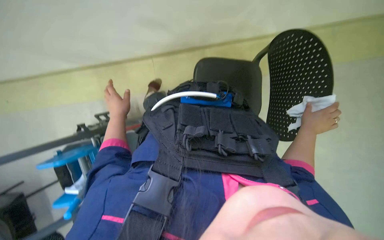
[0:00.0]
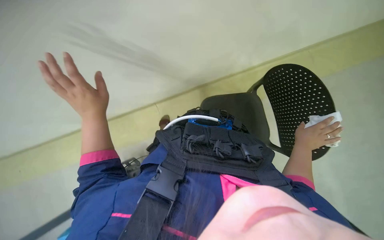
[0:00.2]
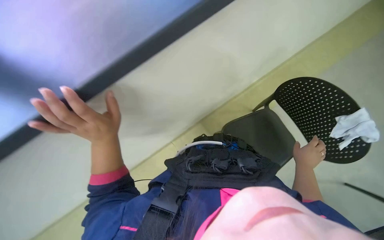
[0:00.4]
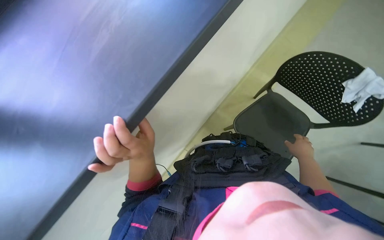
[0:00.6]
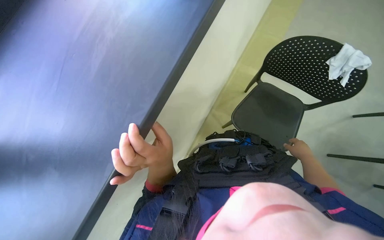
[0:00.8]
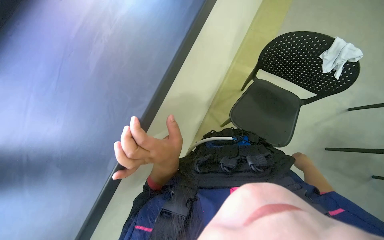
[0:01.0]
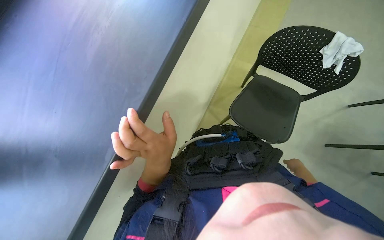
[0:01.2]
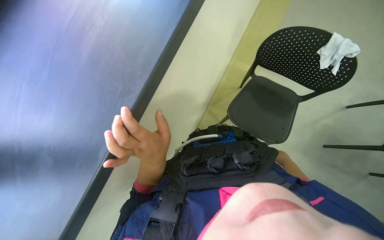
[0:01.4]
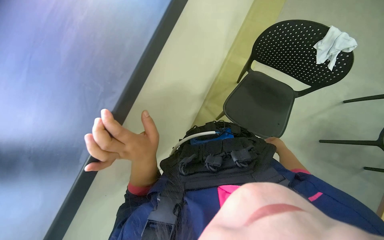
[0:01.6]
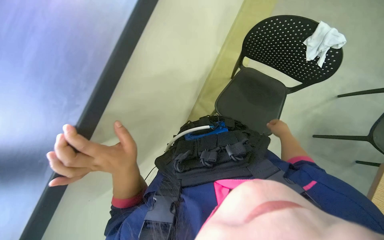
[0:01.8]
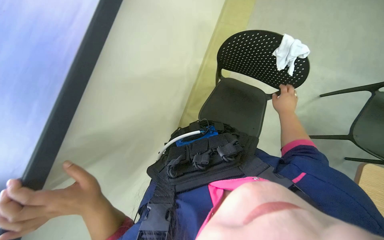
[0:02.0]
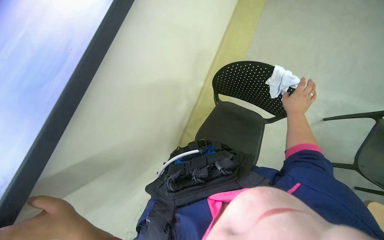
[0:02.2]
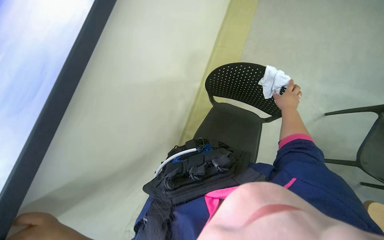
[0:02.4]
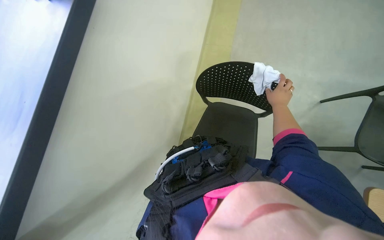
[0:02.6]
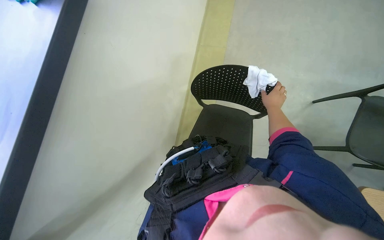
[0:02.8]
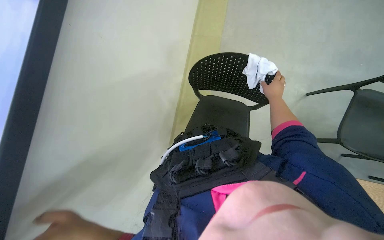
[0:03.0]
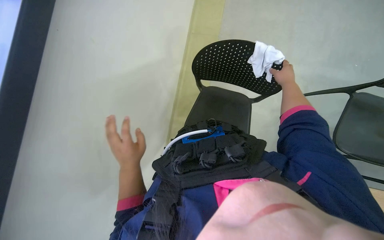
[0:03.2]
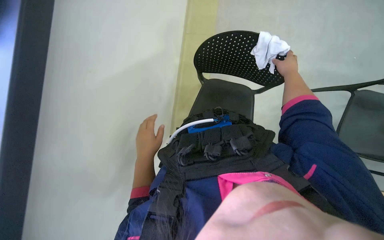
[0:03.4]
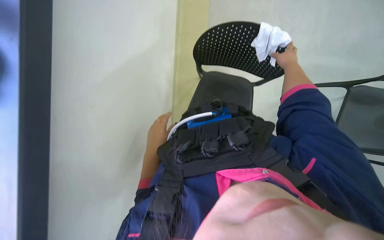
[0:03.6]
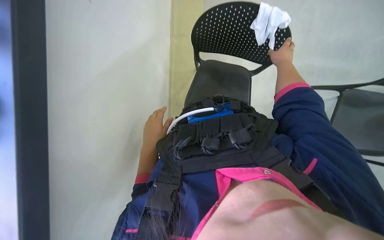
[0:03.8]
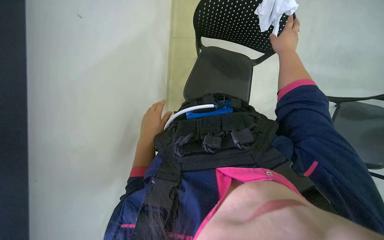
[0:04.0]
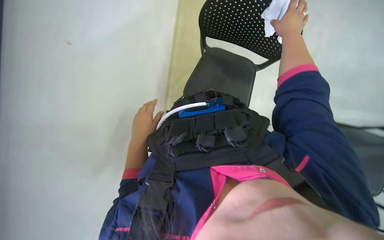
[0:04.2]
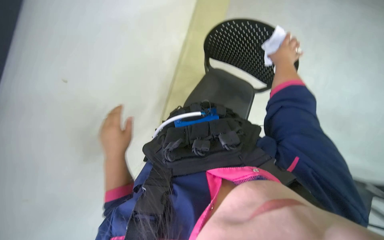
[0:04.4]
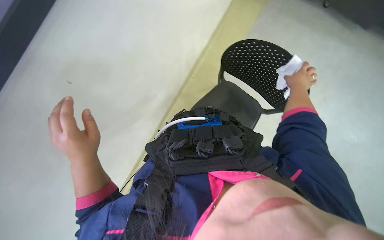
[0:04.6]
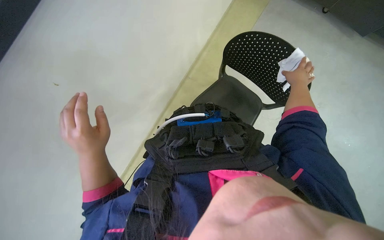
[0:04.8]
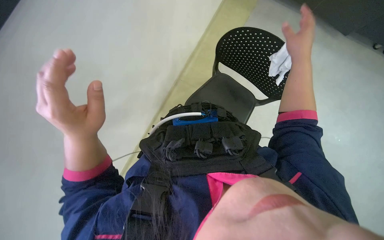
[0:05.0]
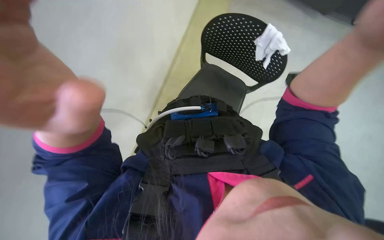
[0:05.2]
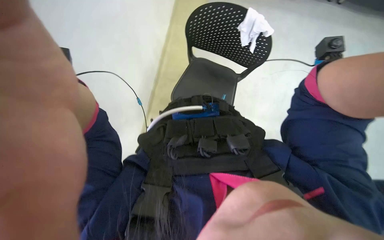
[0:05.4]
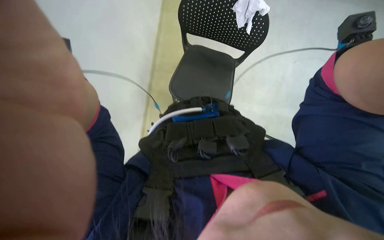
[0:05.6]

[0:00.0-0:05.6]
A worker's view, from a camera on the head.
Job: wiping surfaces.
The whole recording: Cleaning window frame and blinds and window glass. The worker wipes the window frame and cleans the window blinds and wipes the window glass with a white cloth.
0:00.0 to 0:01.4: The view tilts some 20 degrees upward. The scene turns roughly 30 degrees counterclockwise in the picture.
0:02.8 to 0:04.2: The view tilts approximately 15 degrees downward. The right hand heads nearer to the camera, covering roughly 10 cm.

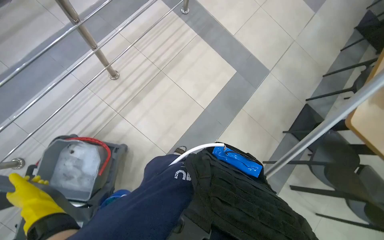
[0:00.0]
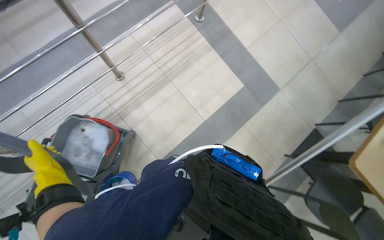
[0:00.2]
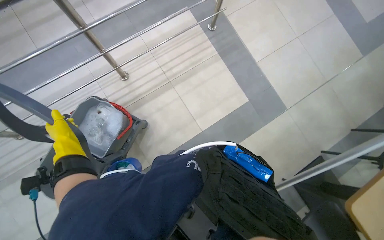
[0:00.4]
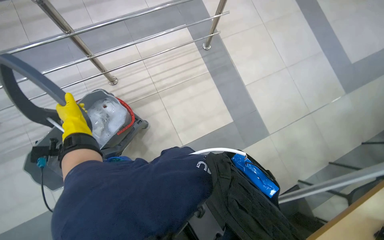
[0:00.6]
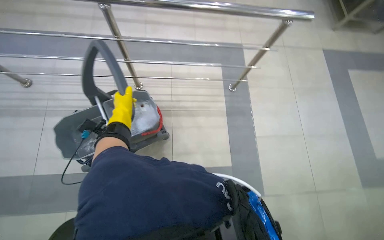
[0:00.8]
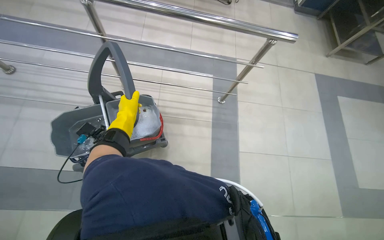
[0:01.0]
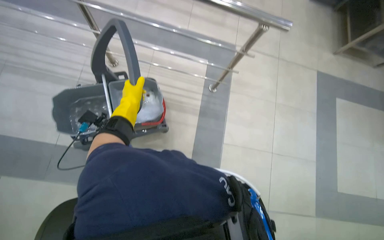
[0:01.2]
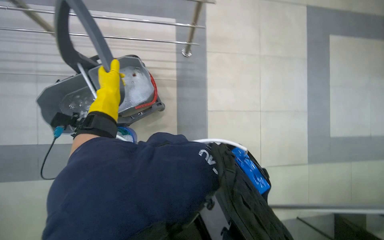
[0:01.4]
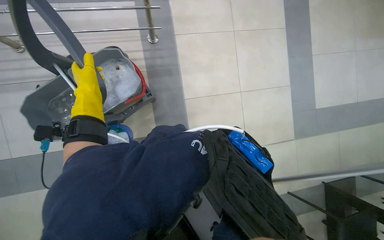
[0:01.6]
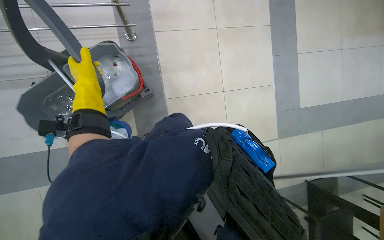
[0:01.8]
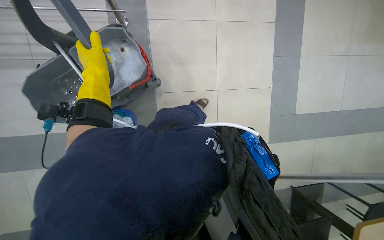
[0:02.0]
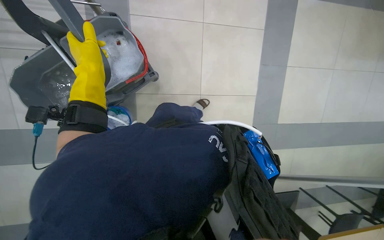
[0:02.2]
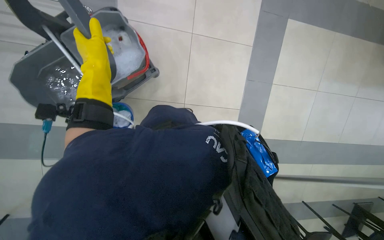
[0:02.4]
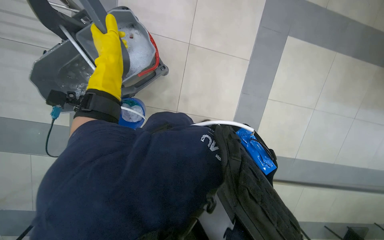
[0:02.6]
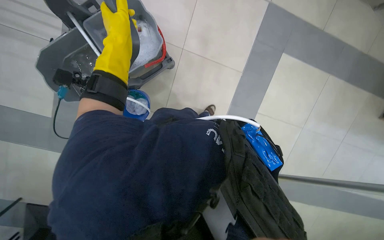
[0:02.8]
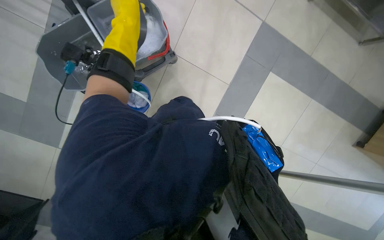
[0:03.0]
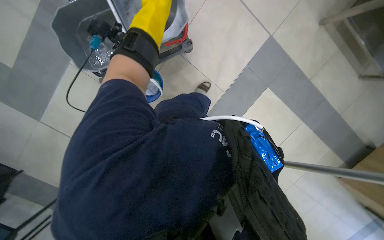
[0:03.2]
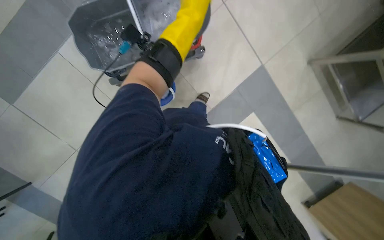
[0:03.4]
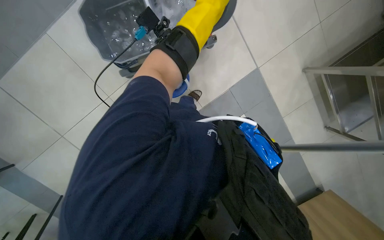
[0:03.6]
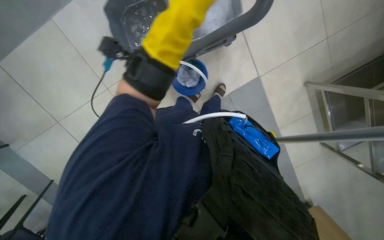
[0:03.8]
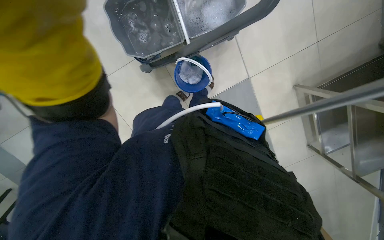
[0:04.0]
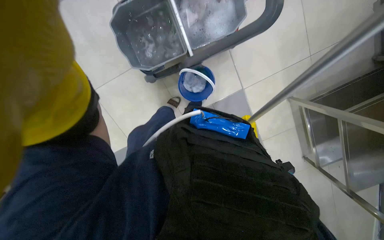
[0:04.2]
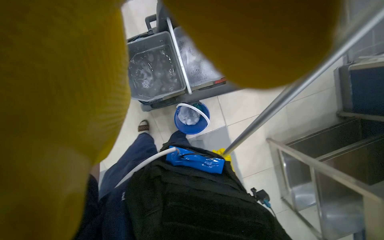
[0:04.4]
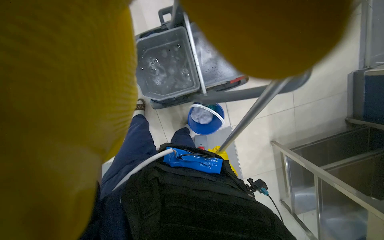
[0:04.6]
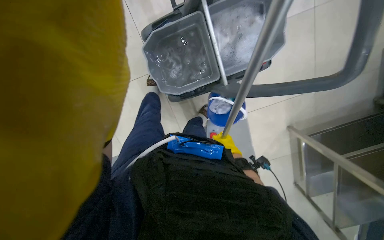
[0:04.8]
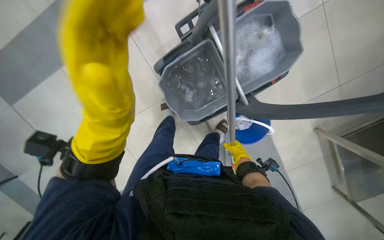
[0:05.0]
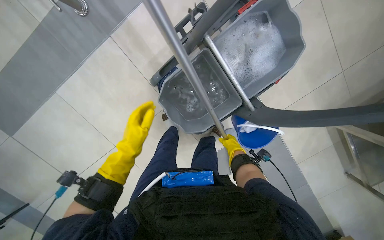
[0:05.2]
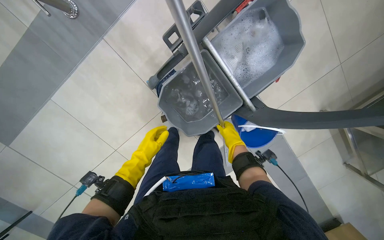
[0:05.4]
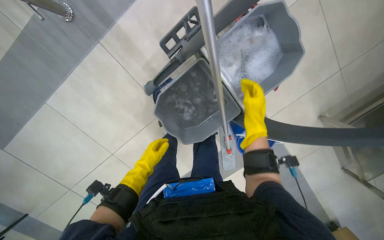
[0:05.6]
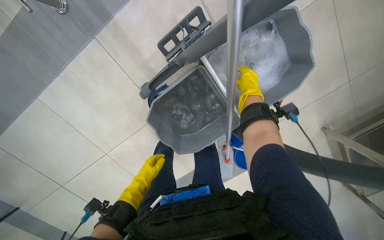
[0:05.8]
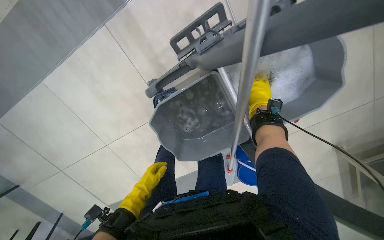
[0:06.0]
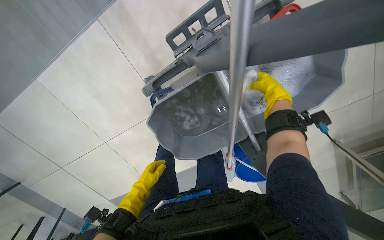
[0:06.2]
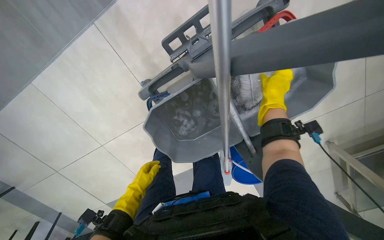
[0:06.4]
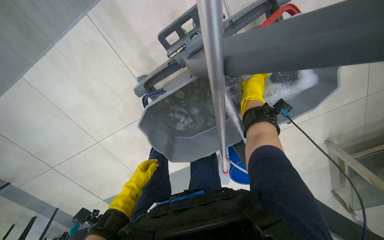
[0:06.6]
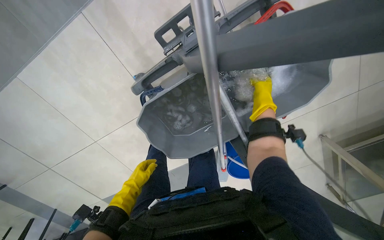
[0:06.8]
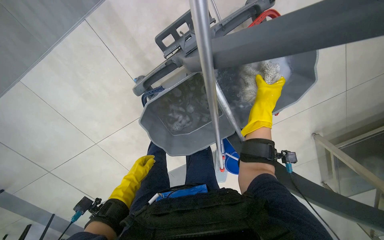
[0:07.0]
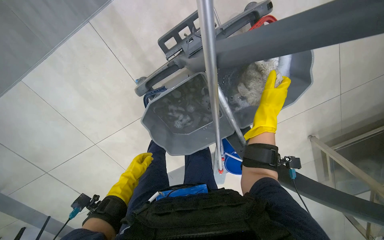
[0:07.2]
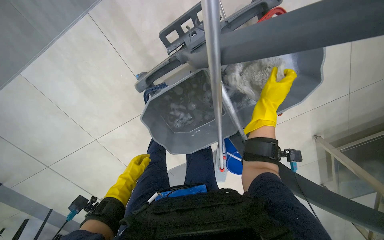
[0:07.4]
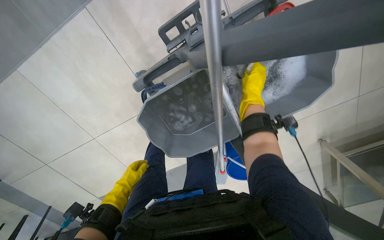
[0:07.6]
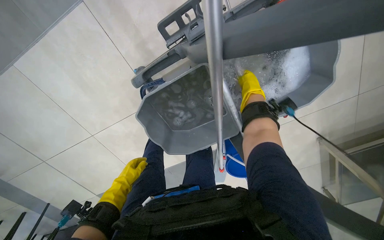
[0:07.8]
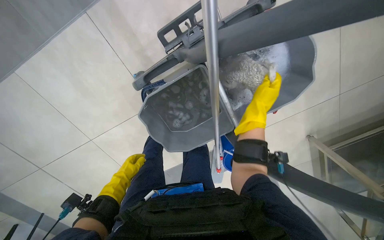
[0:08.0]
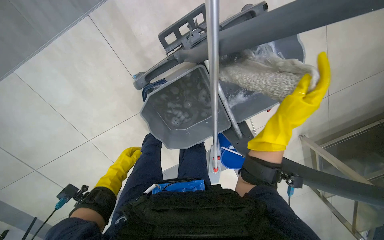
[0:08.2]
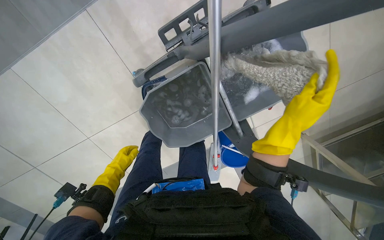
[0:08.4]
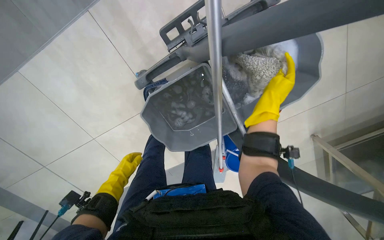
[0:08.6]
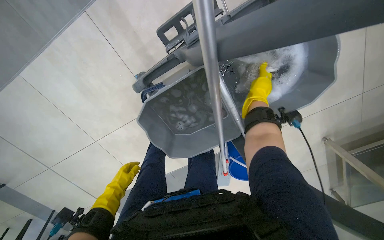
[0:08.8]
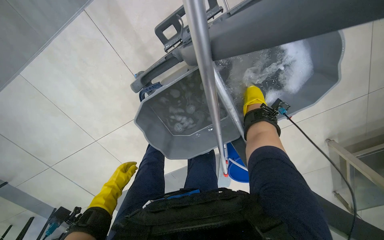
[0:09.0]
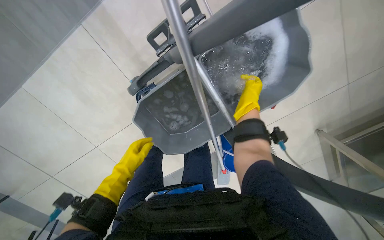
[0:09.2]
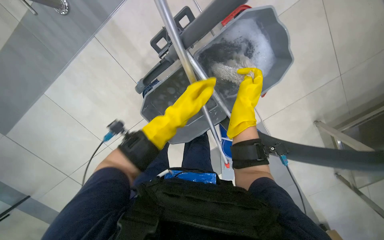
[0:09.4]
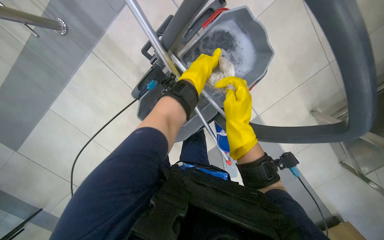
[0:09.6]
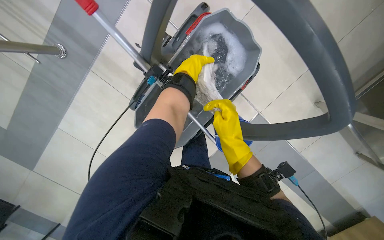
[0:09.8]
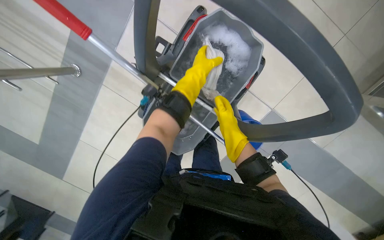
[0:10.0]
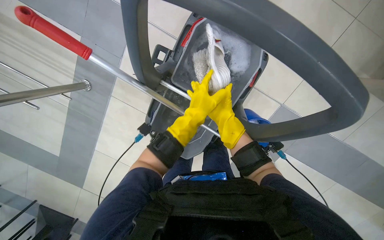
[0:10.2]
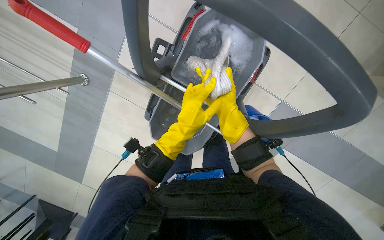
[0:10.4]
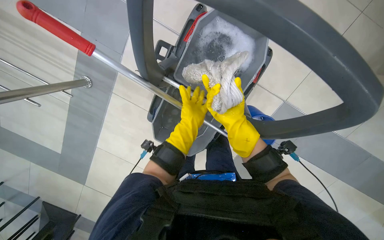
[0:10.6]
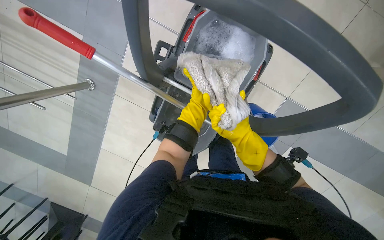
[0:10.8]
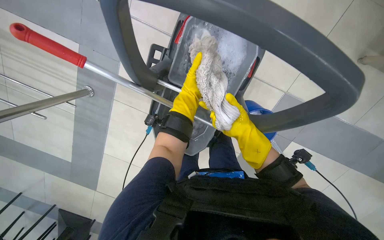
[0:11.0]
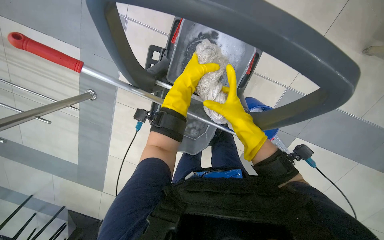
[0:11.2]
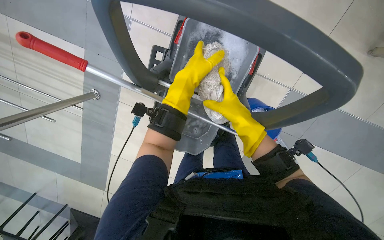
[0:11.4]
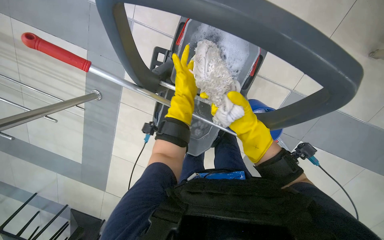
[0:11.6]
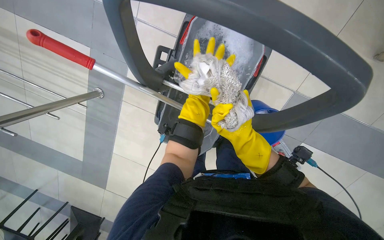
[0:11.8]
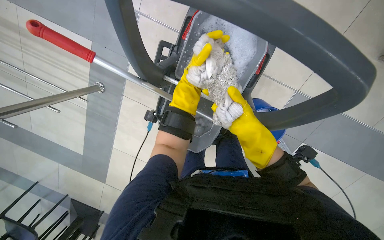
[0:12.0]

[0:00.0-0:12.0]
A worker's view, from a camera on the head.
Job: preparing cleaning supplies.
The whole recording: Preparing mop for cleaning. The worker detaches the mop head, wrings it out, and reattaches it to the handle.
0:00.0 to 0:01.6: The camera is carried roughly 1 m. The scene rotates clockwise by roughly 40 degrees.
0:03.0 to 0:04.4: The camera sweeps to the right, by approximately 15 degrees. The camera pitches upward, by about 20 degrees. The scene turns some 45 degrees clockwise in the picture.
0:04.4 to 0:06.0: The wearer looks approximately 15 degrees further downward.
0:06.0 to 0:07.6: The right hand reaches roughly 10 cm to the right, then returns.
0:07.6 to 0:09.0: The right hand swings nearer and farther, roughly 20 cm each way, with 2 reversals.
0:09.0 to 0:10.4: The camera sweeps to the left, by approximately 15 degrees. The scene rotates counterclockwise by about 25 degrees. The right hand goes approximately 35 cm nearer to the camera and down the picture.
0:10.4 to 0:12.0: The right hand swings nearer and farther, roughly 10 cm each way, with 3 reversals; the left hand moves nearer and farther over roughly 20 cm, changing direction 2 times.

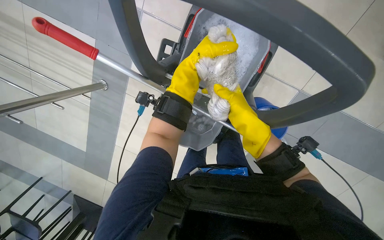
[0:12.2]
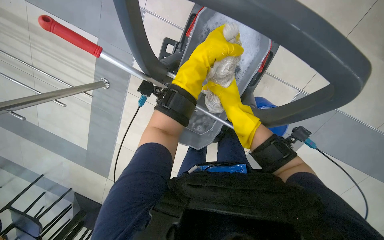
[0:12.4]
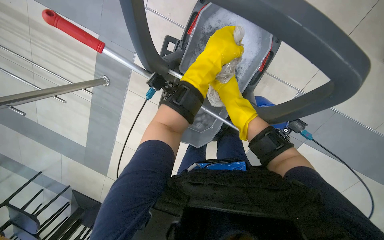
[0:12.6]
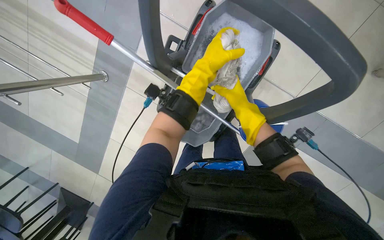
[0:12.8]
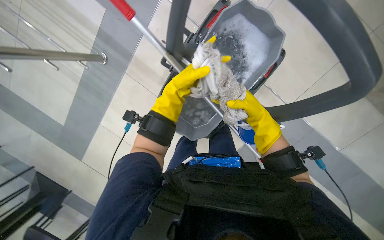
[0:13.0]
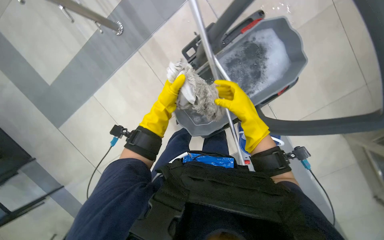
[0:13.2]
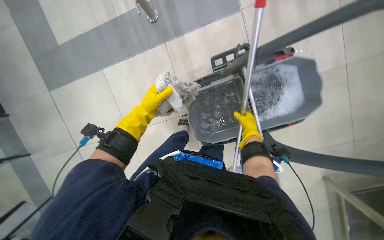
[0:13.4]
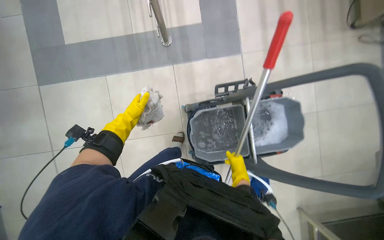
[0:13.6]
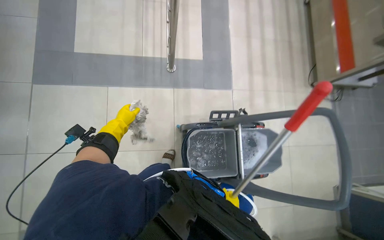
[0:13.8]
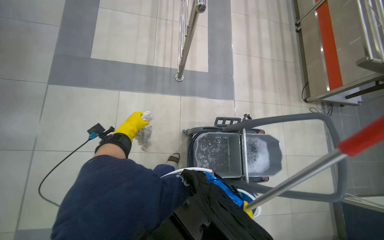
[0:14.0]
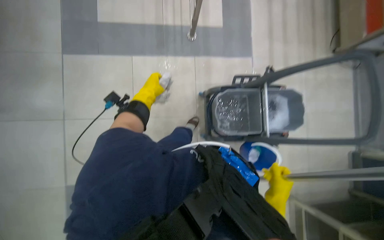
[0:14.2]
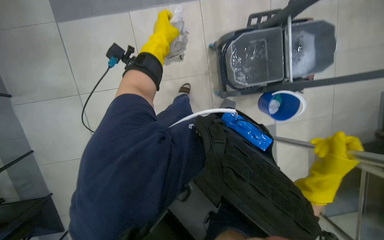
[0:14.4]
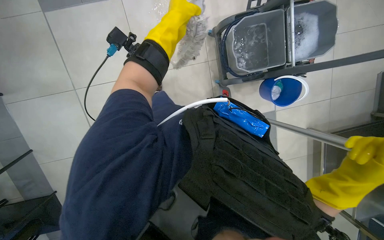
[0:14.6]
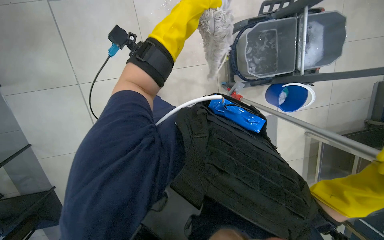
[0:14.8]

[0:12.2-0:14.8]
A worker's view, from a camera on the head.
Job: preparing cleaning supplies.
The whole recording: Preparing mop for cleaning. The worker detaches the mop head, wrings it out, and reattaches it to the handle.
0:12.2 to 0:13.4: The view swings approximately 15 degrees to the right. Everything in view rotates approximately 45 degrees clockwise.
0:13.4 to 0:14.8: The head travels about 60 cm.
